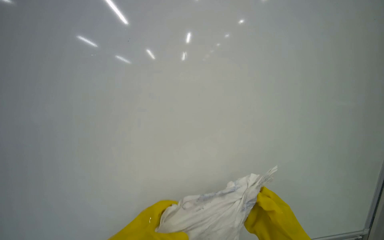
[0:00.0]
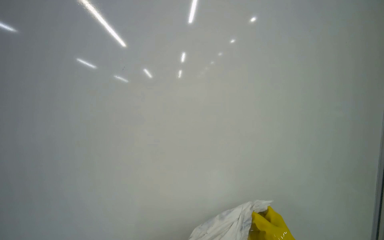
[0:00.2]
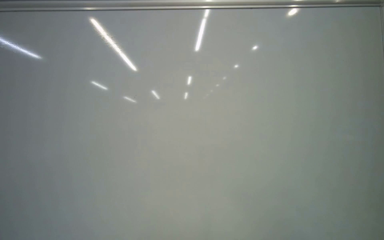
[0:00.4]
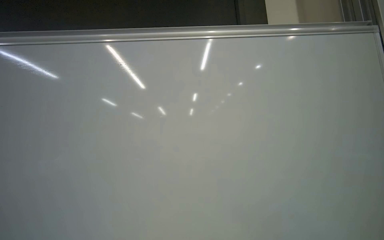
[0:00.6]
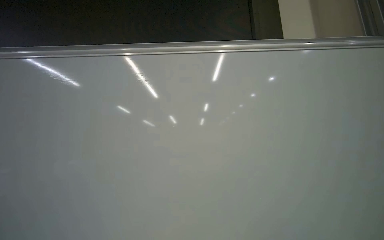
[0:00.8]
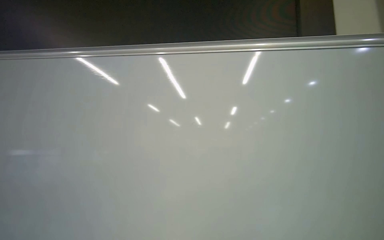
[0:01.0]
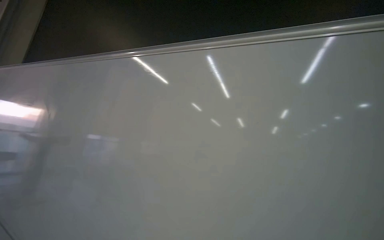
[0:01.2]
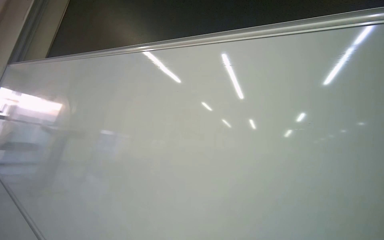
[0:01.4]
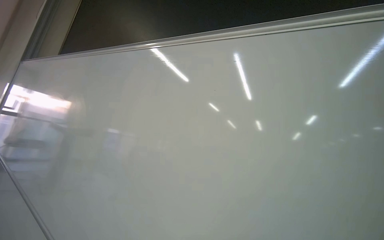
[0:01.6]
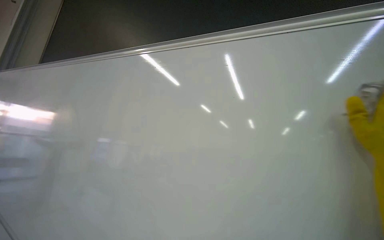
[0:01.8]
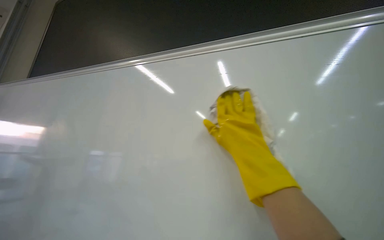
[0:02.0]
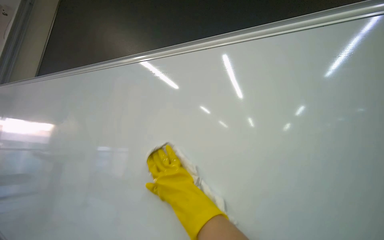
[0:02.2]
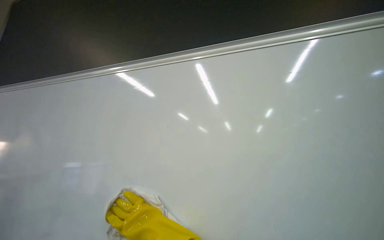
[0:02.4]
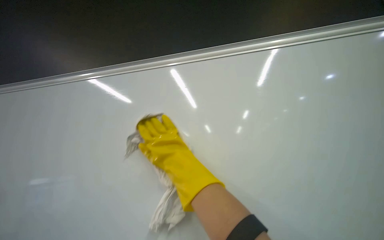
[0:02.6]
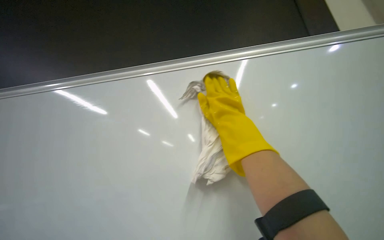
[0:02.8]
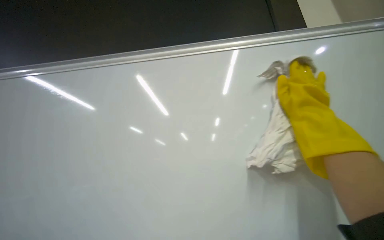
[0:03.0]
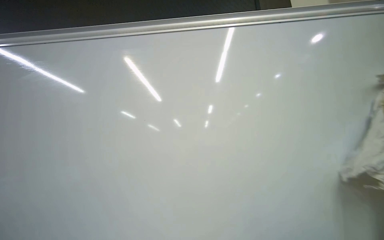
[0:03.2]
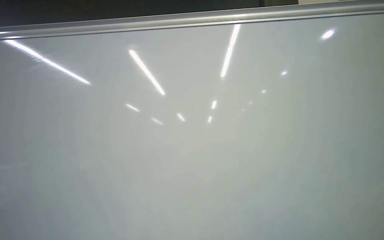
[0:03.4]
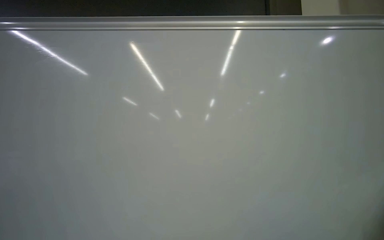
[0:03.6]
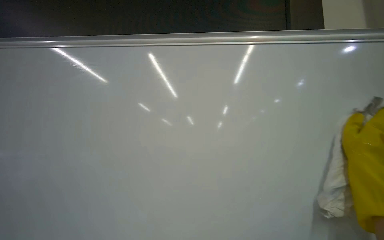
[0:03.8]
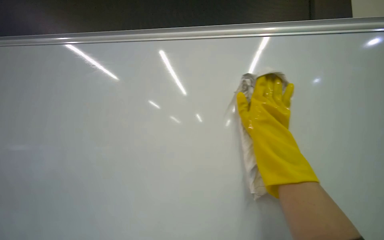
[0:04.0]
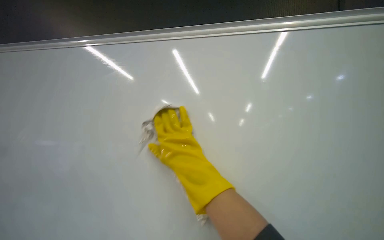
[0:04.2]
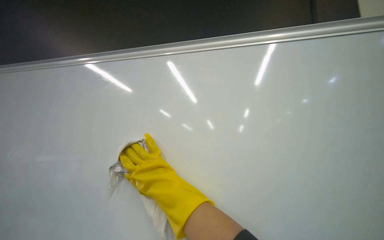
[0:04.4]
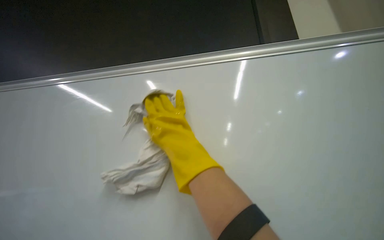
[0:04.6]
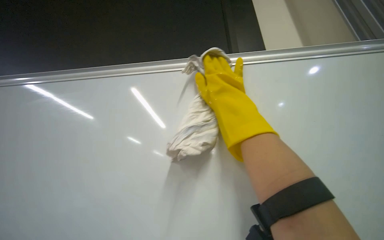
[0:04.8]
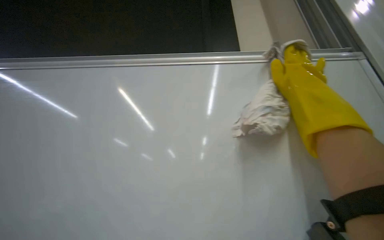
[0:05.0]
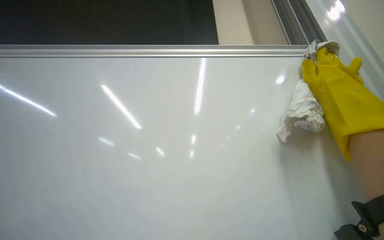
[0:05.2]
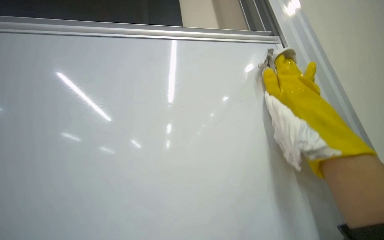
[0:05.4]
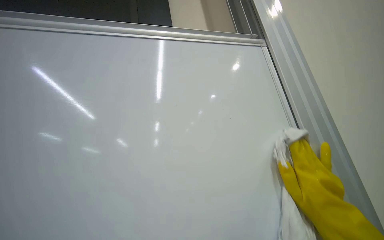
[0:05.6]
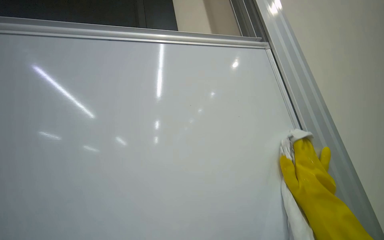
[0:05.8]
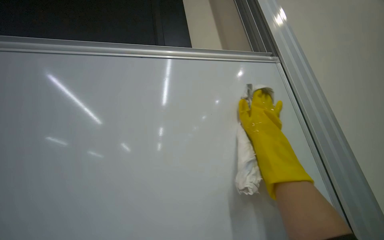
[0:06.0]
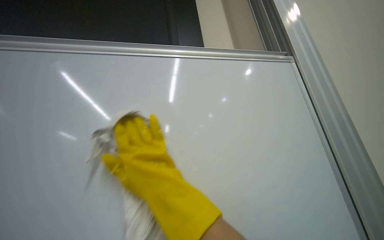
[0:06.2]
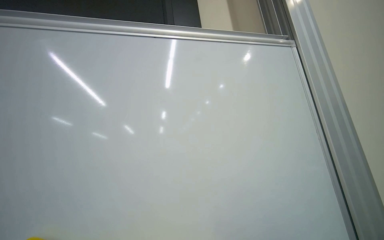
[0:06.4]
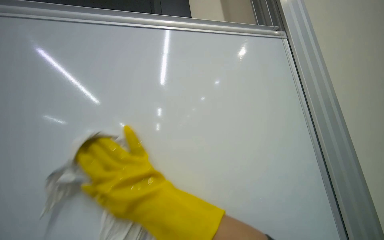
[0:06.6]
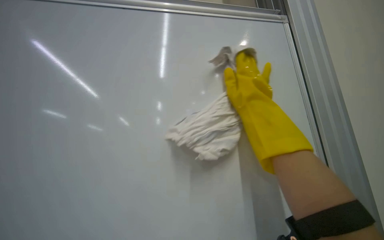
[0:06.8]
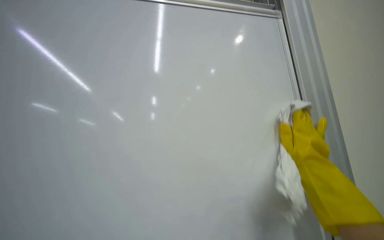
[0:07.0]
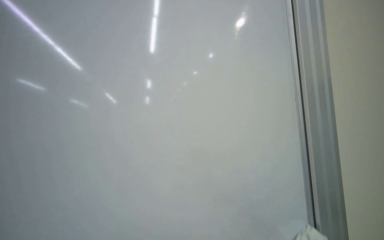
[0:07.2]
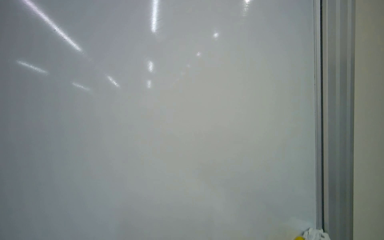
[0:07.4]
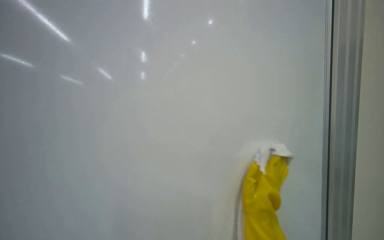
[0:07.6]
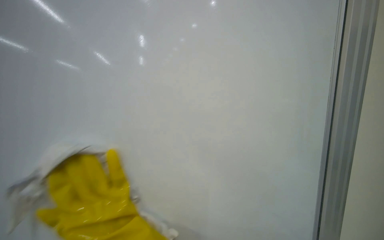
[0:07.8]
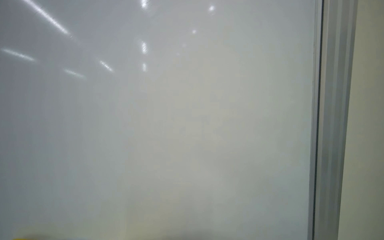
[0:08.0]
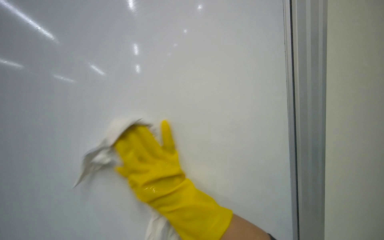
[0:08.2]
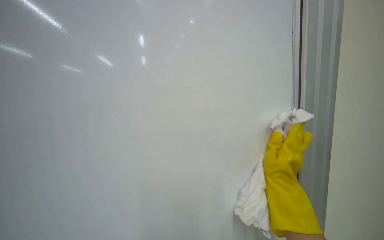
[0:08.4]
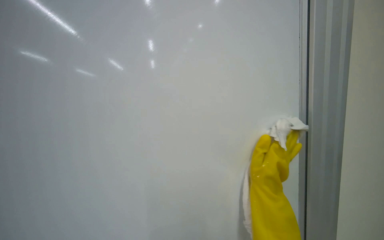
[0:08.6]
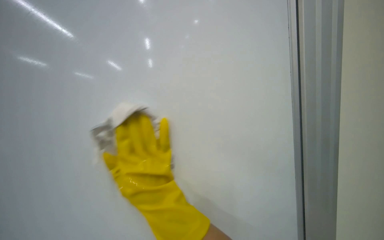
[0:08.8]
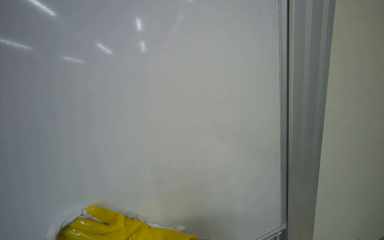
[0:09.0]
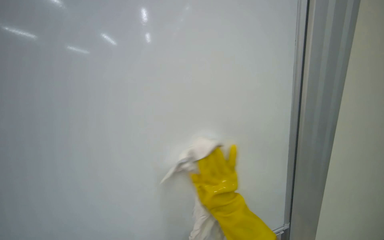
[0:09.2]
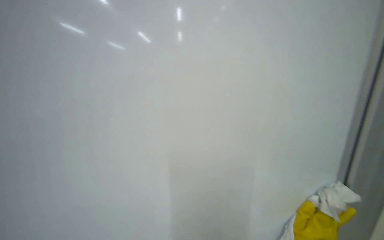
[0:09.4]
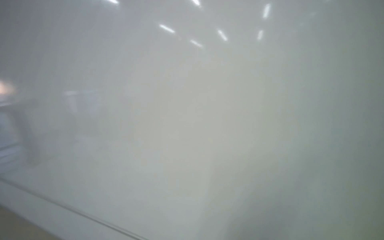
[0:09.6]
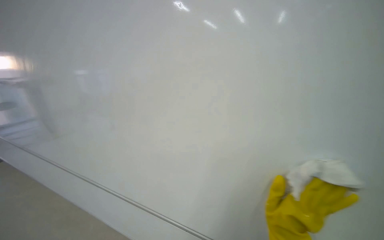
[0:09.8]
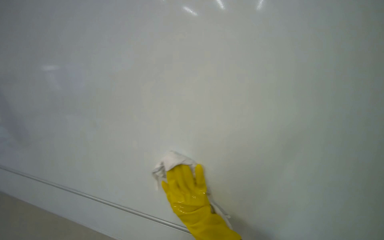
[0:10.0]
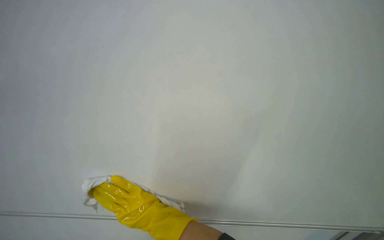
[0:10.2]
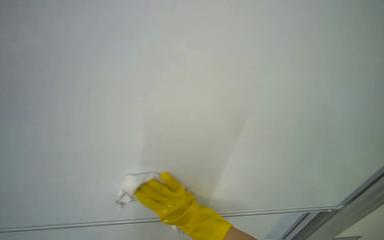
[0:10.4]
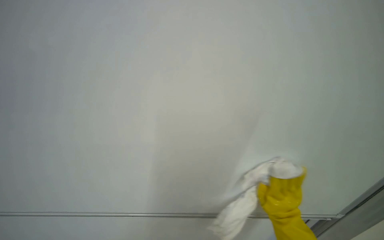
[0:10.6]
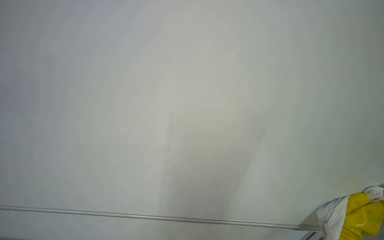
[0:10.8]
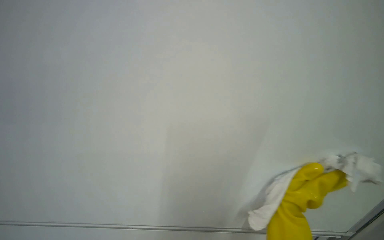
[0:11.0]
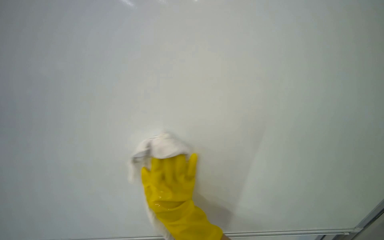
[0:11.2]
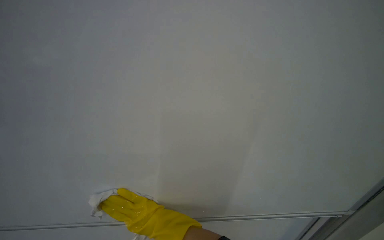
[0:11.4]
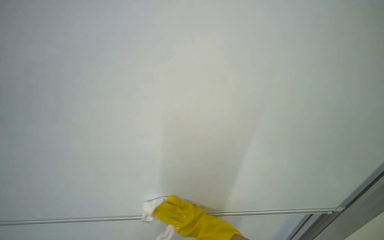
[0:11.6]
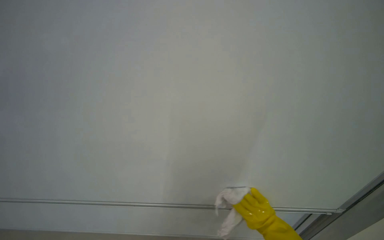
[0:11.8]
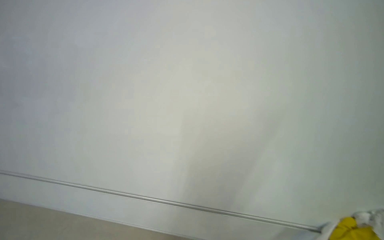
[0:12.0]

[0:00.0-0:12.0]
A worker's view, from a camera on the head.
Job: wiping surfaces.
The whole recording: Wiping whiteboard. The worker, wearing yellow gloves, wipes the whiteboard with a white cloth.
0:03.0 to 0:04.4: The wearer looks some 15 degrees further upward.
0:04.4 to 0:06.0: The scene rotates clockwise by some 30 degrees.

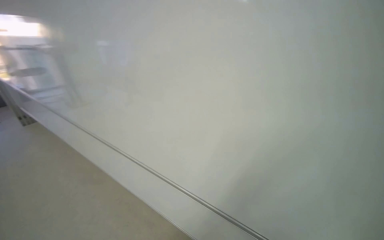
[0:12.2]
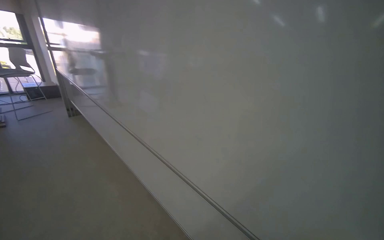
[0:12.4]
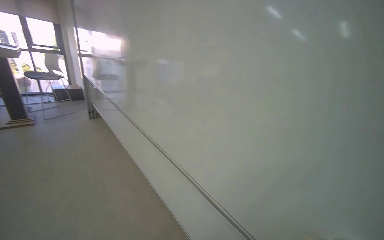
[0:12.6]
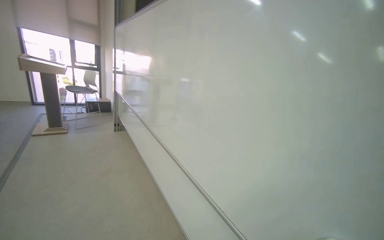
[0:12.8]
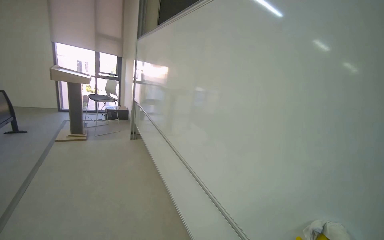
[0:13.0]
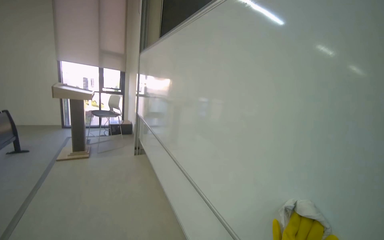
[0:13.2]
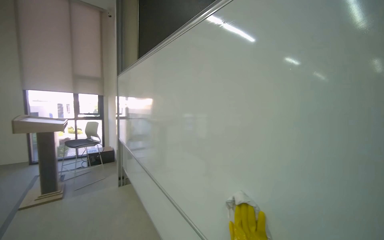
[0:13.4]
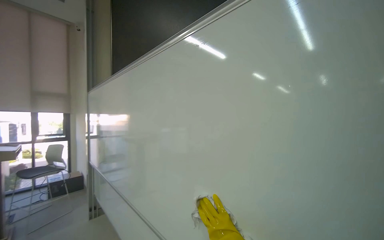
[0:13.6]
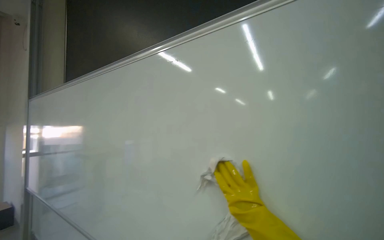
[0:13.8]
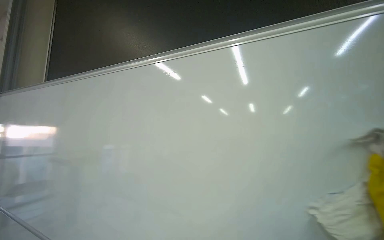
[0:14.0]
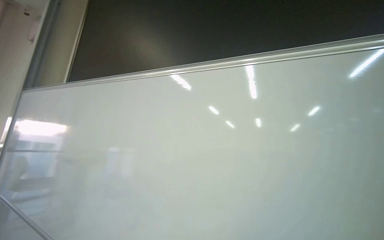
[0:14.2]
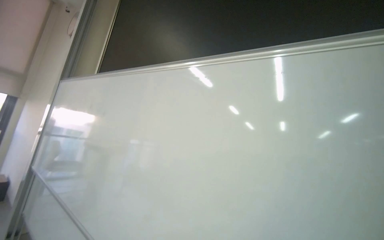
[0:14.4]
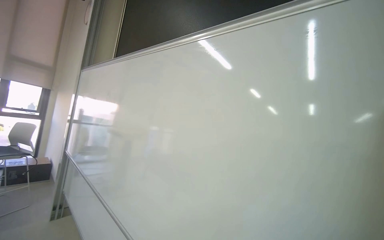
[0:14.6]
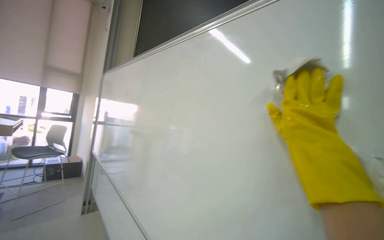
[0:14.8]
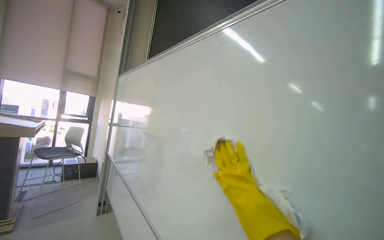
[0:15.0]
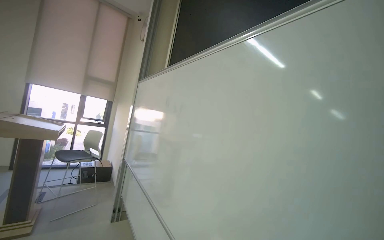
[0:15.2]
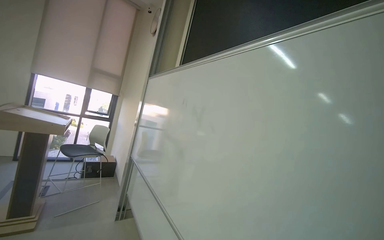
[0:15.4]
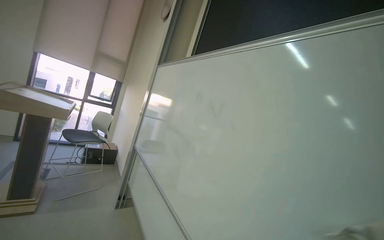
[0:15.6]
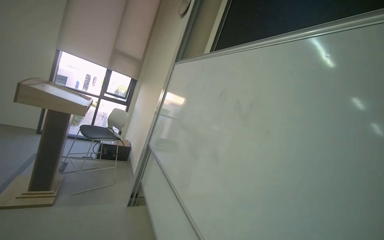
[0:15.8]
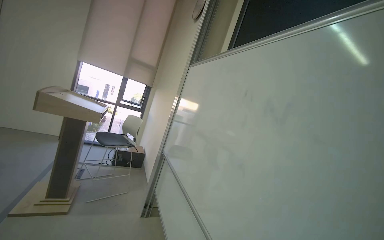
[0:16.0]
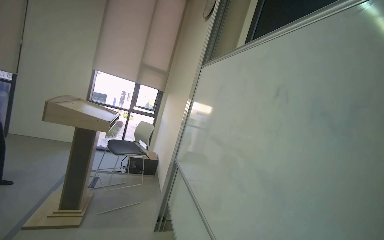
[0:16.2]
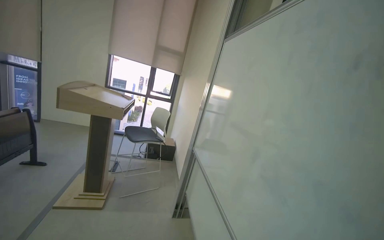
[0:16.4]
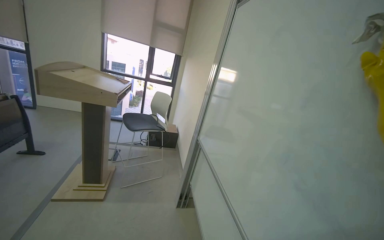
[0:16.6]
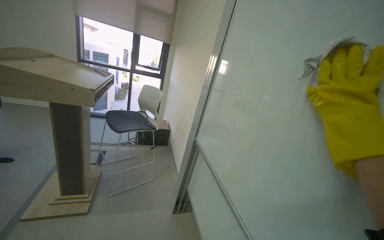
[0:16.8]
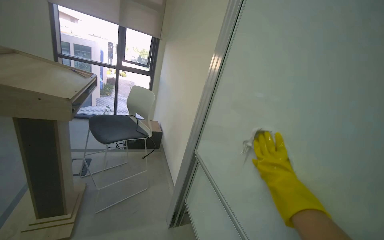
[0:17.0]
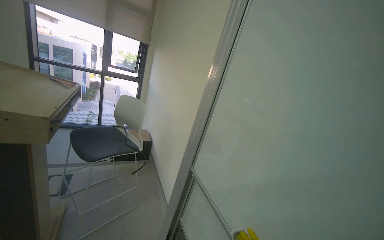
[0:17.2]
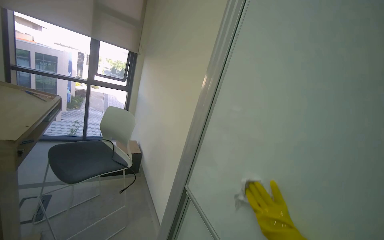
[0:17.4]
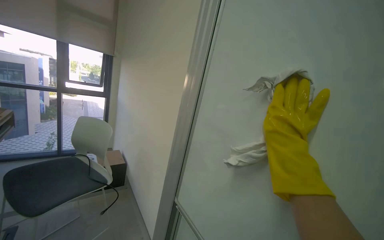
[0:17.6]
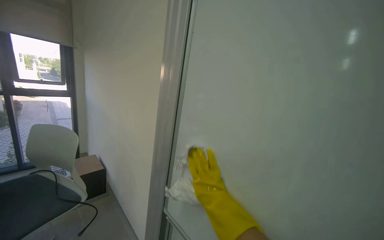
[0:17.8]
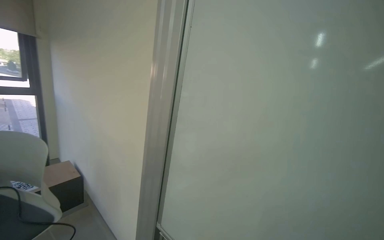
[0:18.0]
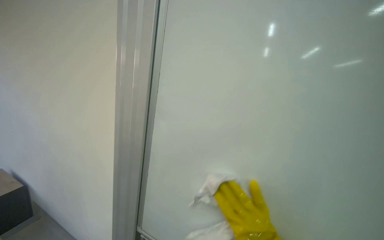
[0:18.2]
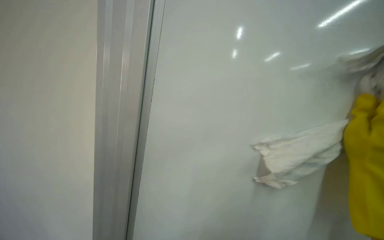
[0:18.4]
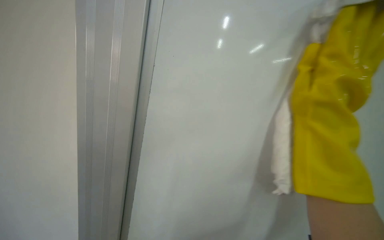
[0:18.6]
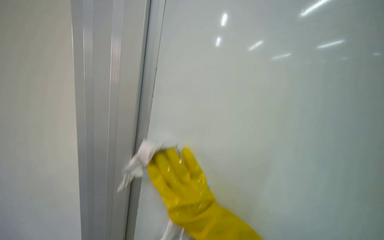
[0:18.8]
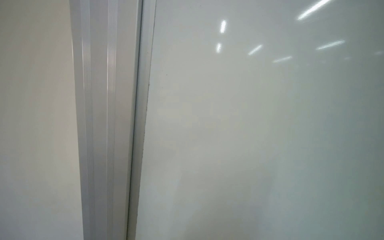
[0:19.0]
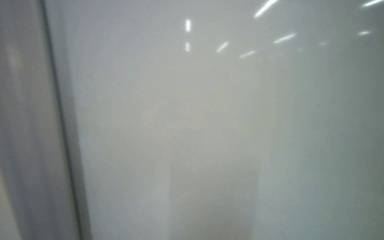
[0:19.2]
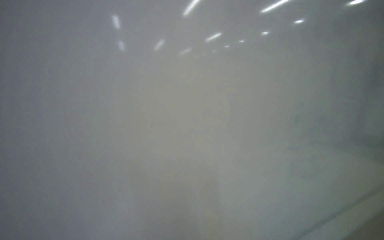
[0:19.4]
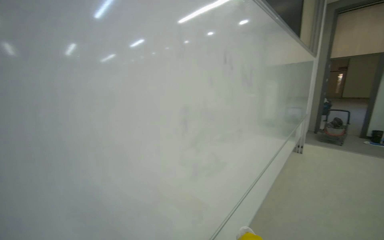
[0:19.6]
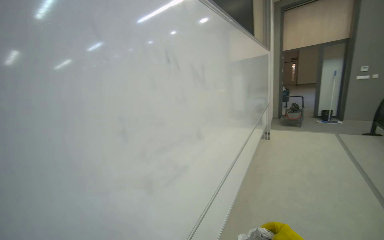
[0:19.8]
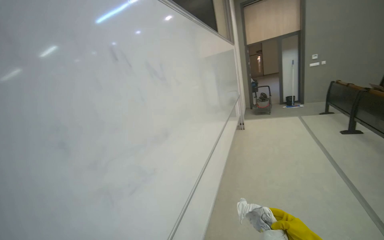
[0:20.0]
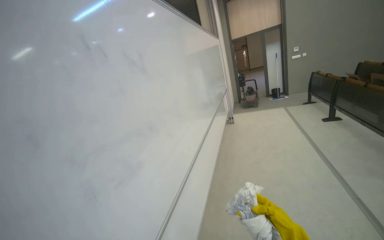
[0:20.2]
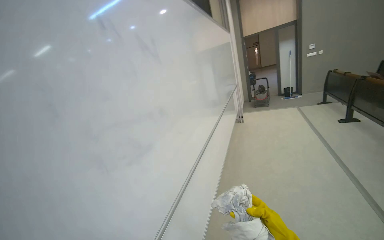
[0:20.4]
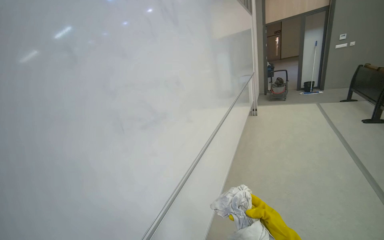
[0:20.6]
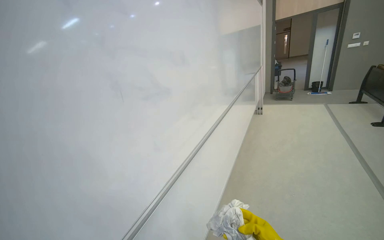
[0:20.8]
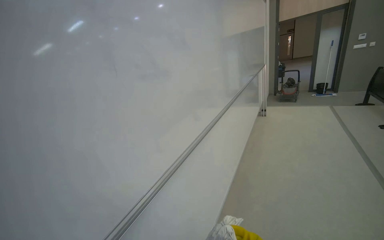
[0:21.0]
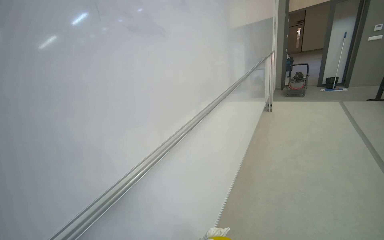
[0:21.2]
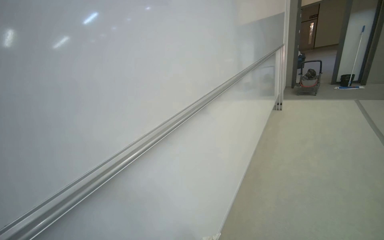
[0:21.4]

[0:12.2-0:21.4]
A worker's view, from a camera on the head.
Job: wiping surfaces.
The whole recording: Wiping whiteboard. The worker, wearing yellow gloves, wipes the whiteboard with a white cloth.
0:12.2 to 0:13.8: The camera is carried some 90 cm. The camera pitches upward, by approximately 35 degrees.
0:13.8 to 0:15.2: The view pans to the left by approximately 25 degrees.
0:15.2 to 0:16.8: The wearer moves some 1 m. The camera sweeps to the left, by roughly 20 degrees. The camera pitches downward, by about 15 degrees.
0:16.8 to 0:18.4: The head travels roughly 60 cm. The wearer's head swings approximately 45 degrees to the right.
